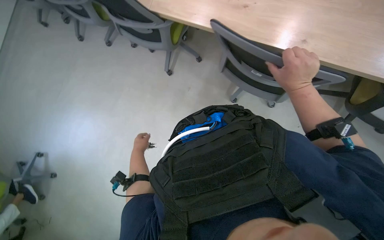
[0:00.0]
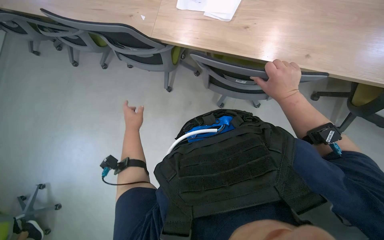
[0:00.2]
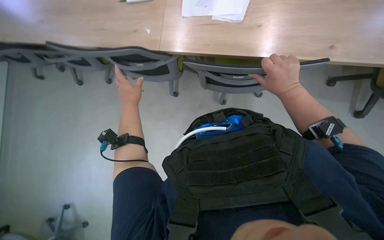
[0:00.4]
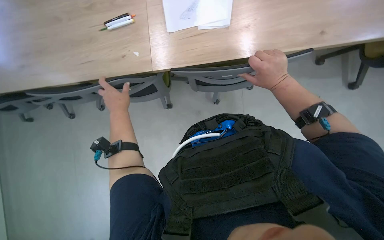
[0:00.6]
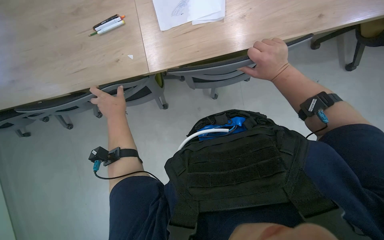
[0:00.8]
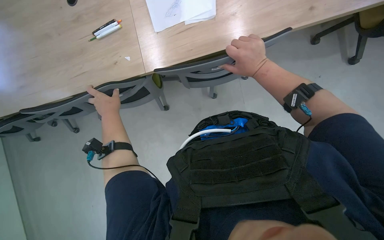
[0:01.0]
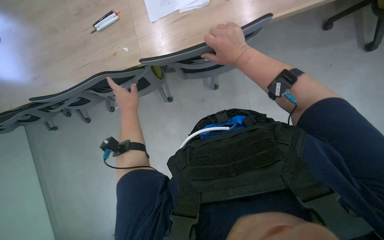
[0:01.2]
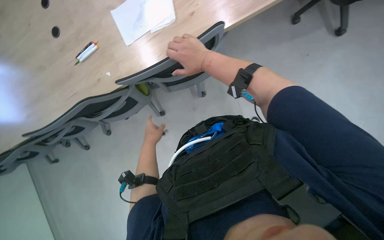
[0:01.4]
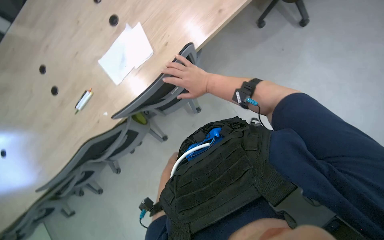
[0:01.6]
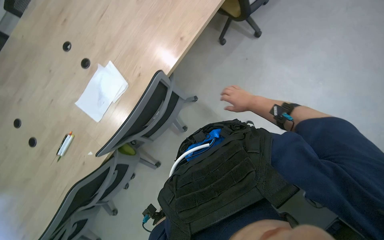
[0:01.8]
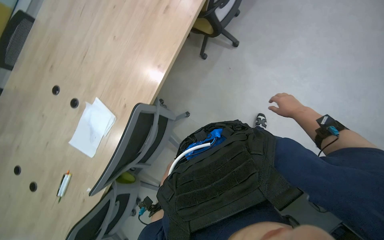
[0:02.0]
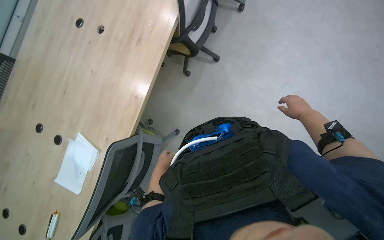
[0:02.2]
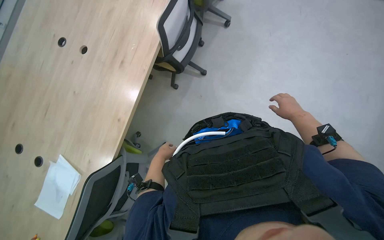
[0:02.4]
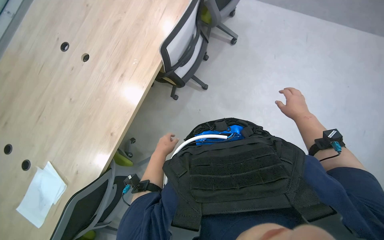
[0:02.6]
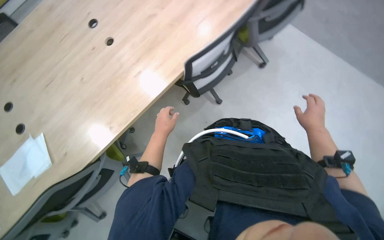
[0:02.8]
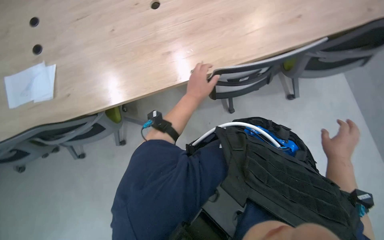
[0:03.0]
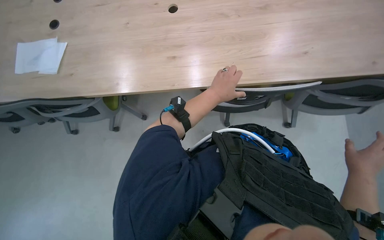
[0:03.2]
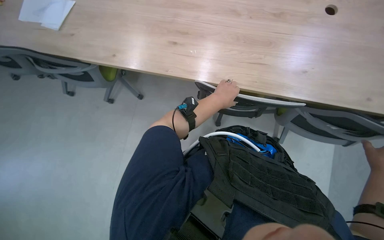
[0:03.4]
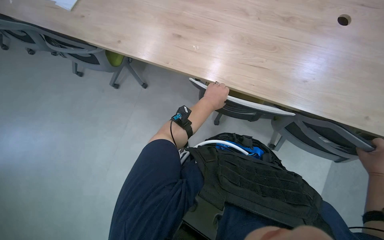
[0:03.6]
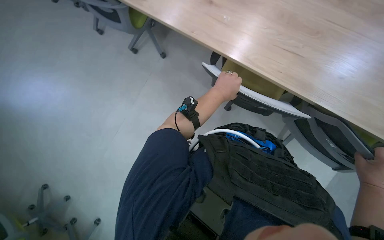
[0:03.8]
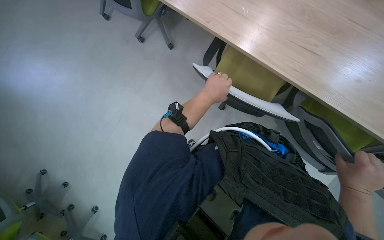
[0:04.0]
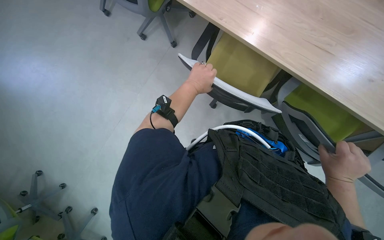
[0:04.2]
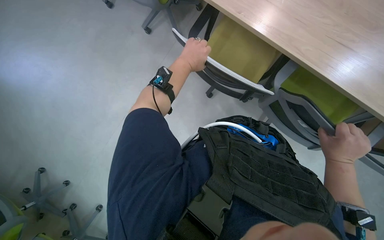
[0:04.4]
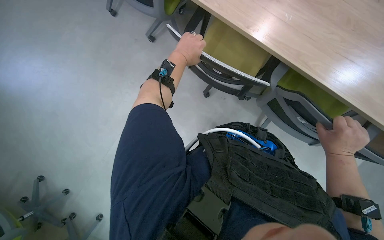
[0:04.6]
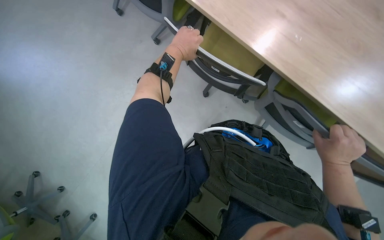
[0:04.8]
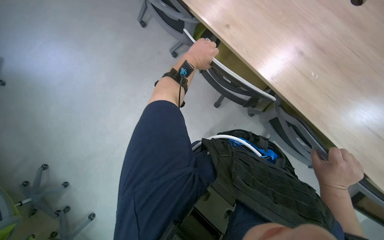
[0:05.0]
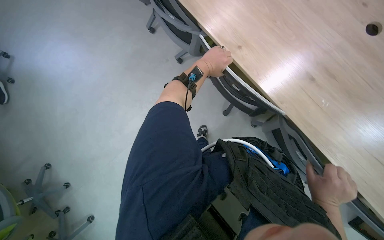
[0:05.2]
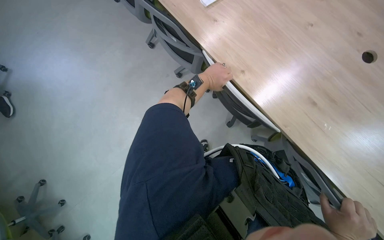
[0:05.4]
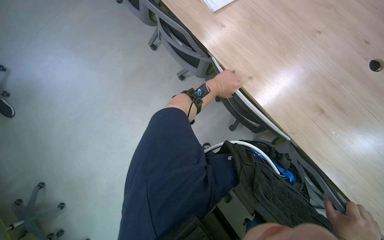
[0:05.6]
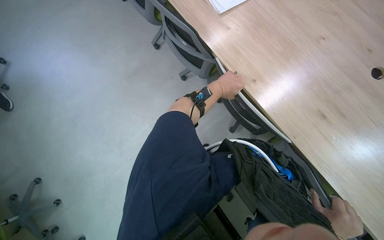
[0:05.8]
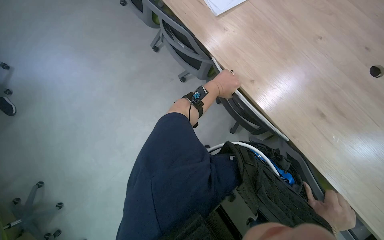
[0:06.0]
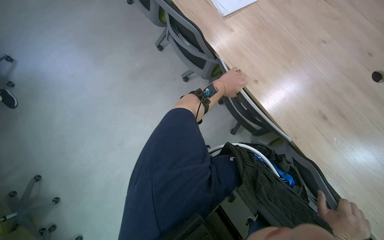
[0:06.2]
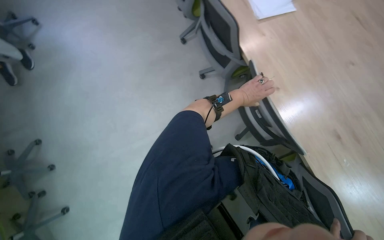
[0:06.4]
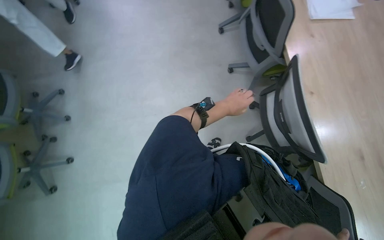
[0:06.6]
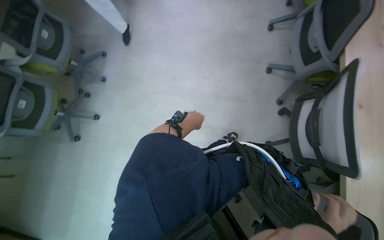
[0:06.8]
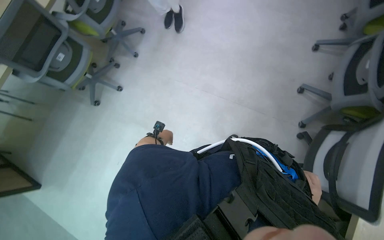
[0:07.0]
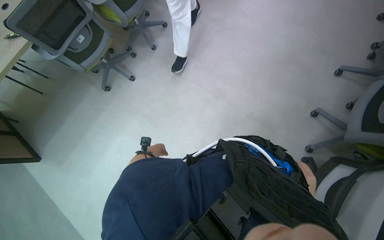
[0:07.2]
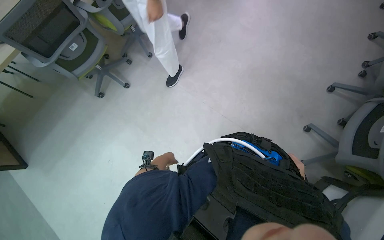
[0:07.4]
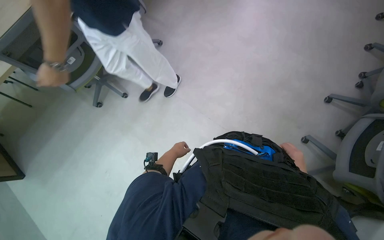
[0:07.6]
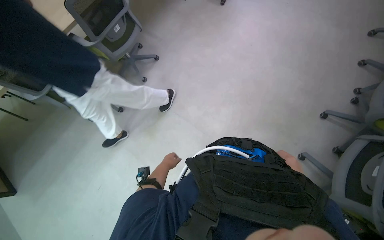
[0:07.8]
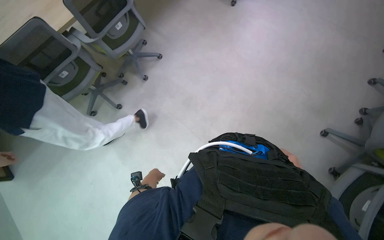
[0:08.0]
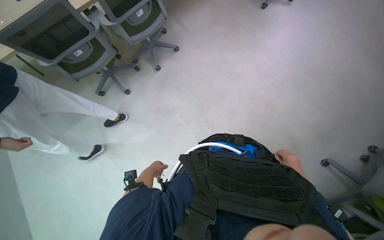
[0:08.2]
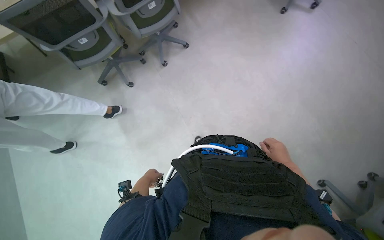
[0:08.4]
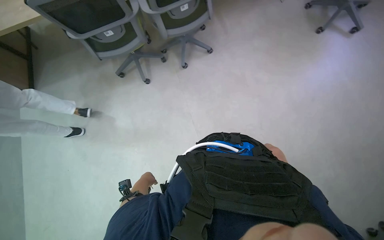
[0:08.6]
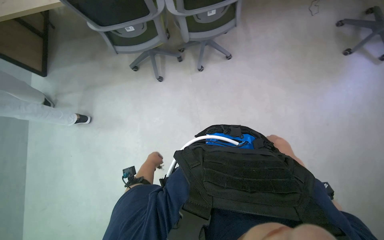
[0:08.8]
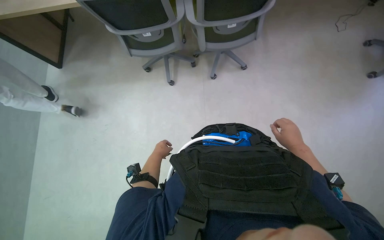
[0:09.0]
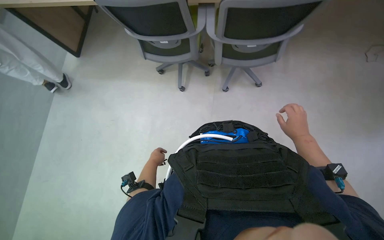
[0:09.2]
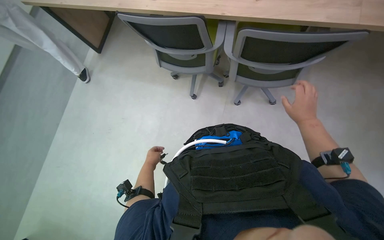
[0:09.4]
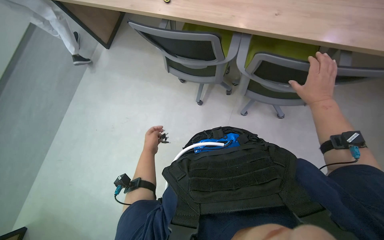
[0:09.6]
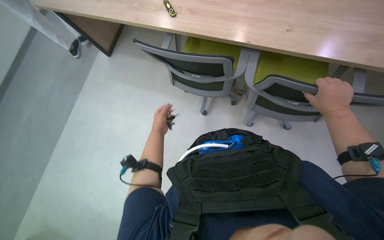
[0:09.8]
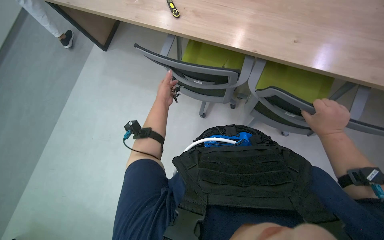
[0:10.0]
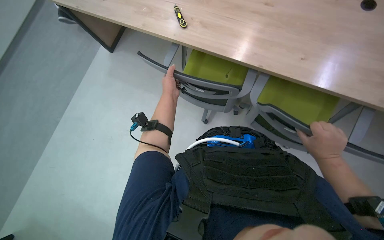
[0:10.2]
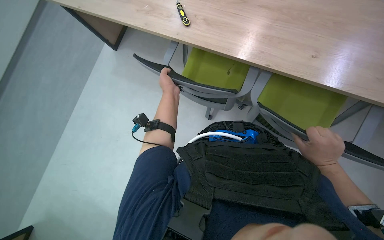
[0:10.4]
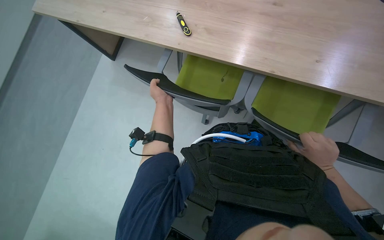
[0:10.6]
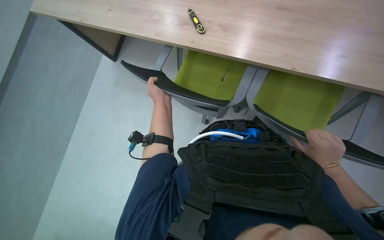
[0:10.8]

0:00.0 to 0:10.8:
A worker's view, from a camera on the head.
Job: organizing items.
The whole recording: Moving chairs from table. The worker moves chairs away from the table to clear the area.
0:00.0 to 0:01.6: The scene turns approximately 50 degrees counterclockwise in the picture.
0:01.6 to 0:03.0: The wearer's head swings roughly 25 degrees to the right. The camera pitches upward, by about 35 degrees.
0:03.0 to 0:04.6: The camera pitches downward, by roughly 15 degrees. Everything in view rotates roughly 45 degrees clockwise.
0:04.6 to 0:06.2: The view tips upward by roughly 15 degrees.
0:06.2 to 0:07.8: The head turns to the left by approximately 60 degrees.
0:07.8 to 0:09.2: The wearer moves about 50 cm. The wearer looks about 55 degrees further to the left.
0:09.2 to 0:10.8: The right hand travels nearer to the camera by about 10 cm, while the left hand heads up the picture and nearer to the camera, covering approximately 25 cm.

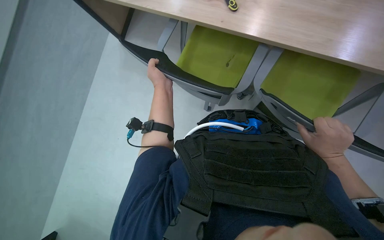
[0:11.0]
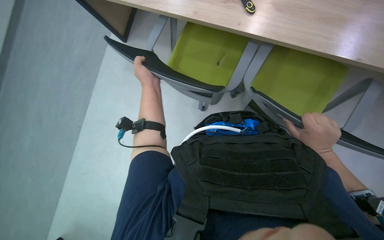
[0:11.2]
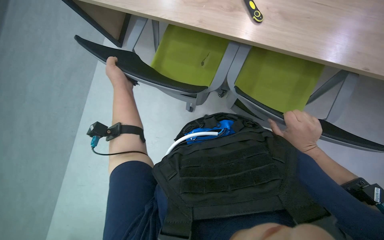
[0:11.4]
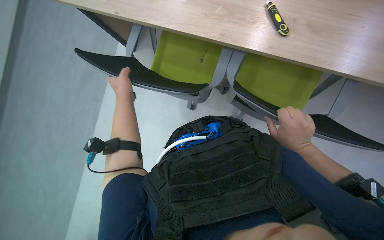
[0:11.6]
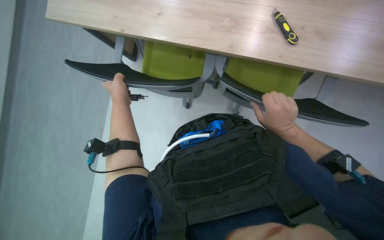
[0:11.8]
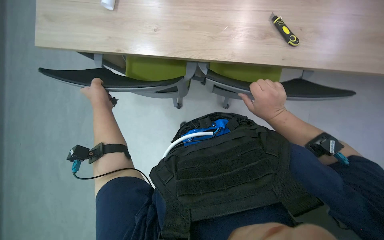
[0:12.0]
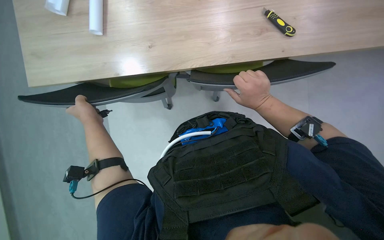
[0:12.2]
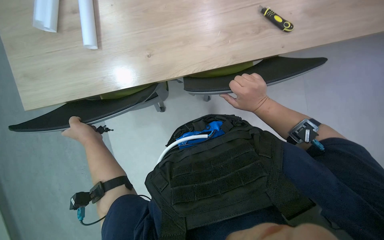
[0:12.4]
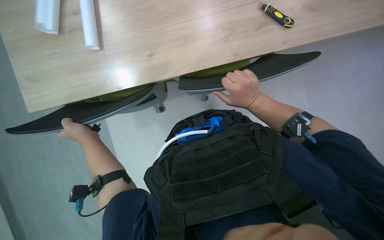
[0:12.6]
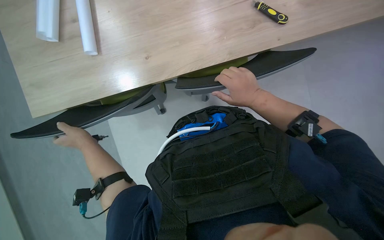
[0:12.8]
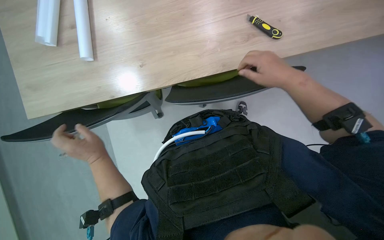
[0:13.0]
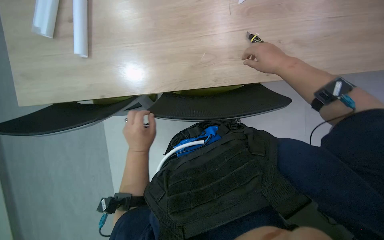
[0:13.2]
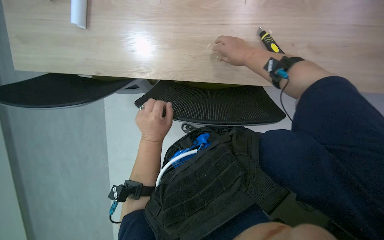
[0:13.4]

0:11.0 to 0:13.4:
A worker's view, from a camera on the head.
Job: organizing items.
The whole recording: Moving chairs from table. The worker moves chairs away from the table to clear the area.
0:11.0 to 0:12.2: The right hand goes approximately 10 cm up the picture.
0:12.2 to 0:13.4: The left hand shifts some 25 cm to the right; the right hand travels up the picture by some 20 cm.

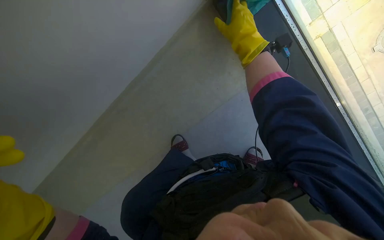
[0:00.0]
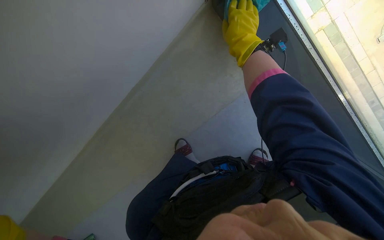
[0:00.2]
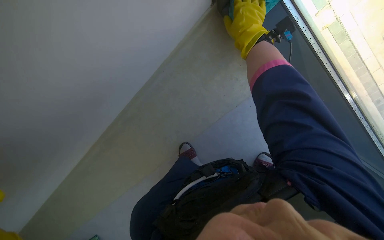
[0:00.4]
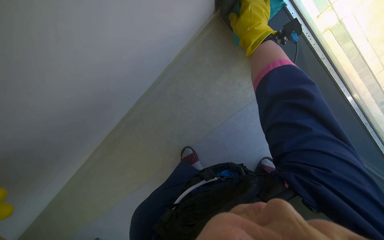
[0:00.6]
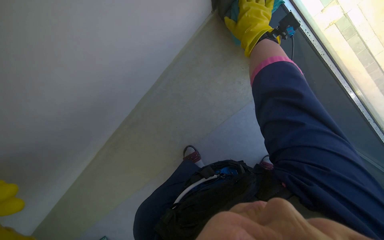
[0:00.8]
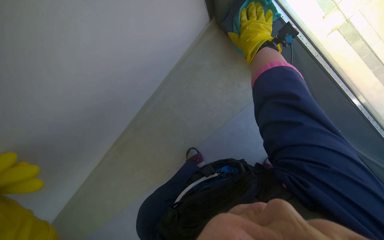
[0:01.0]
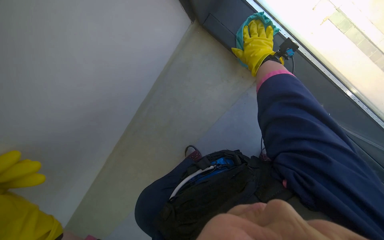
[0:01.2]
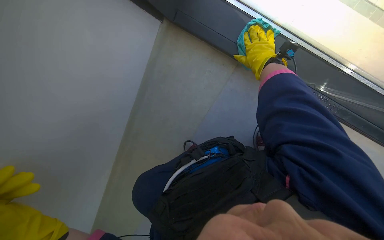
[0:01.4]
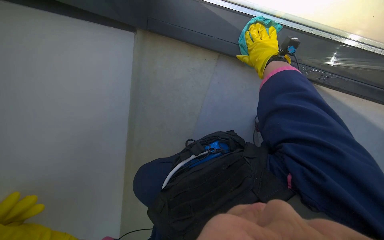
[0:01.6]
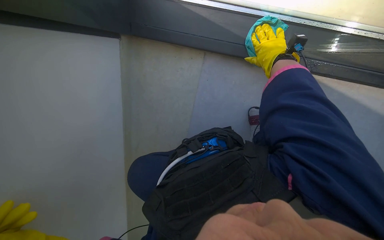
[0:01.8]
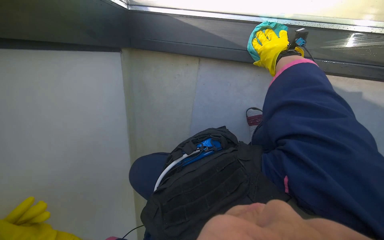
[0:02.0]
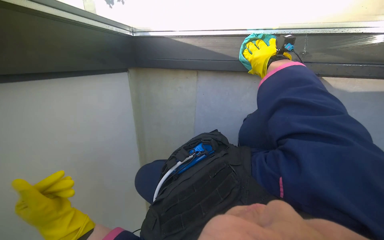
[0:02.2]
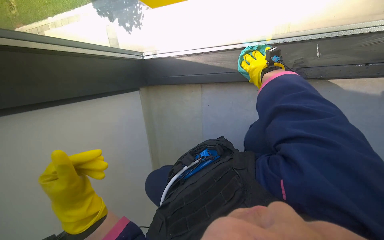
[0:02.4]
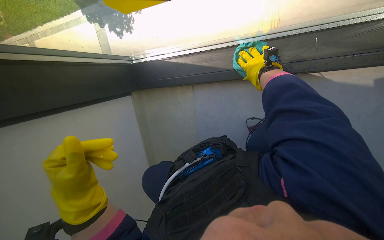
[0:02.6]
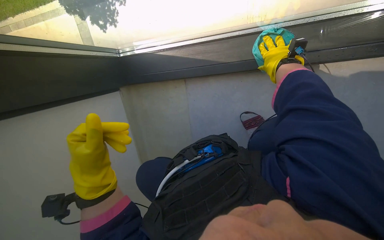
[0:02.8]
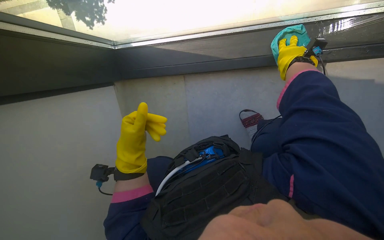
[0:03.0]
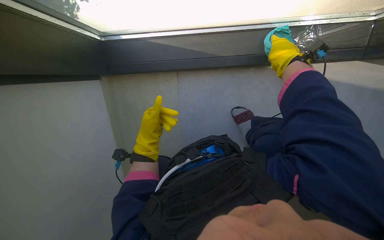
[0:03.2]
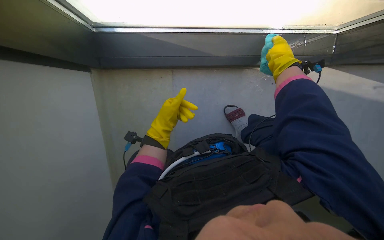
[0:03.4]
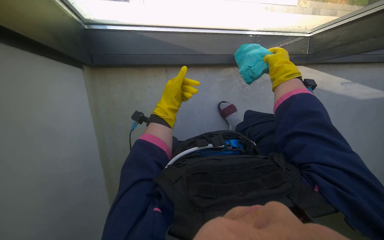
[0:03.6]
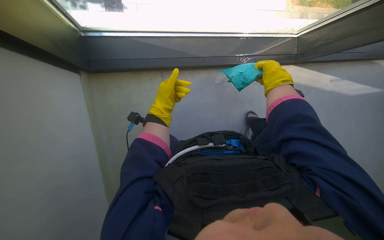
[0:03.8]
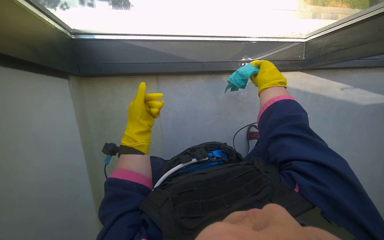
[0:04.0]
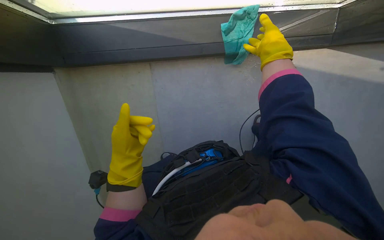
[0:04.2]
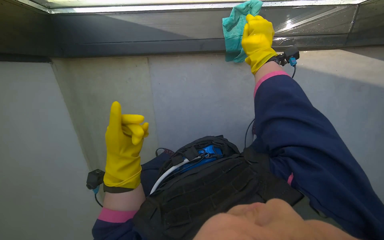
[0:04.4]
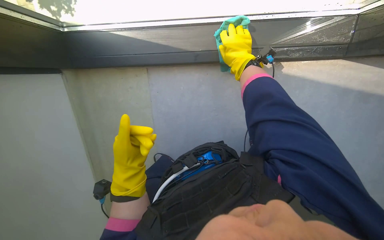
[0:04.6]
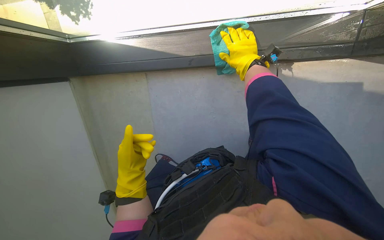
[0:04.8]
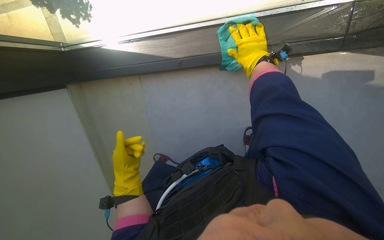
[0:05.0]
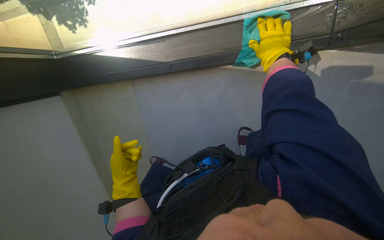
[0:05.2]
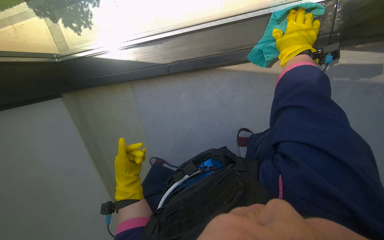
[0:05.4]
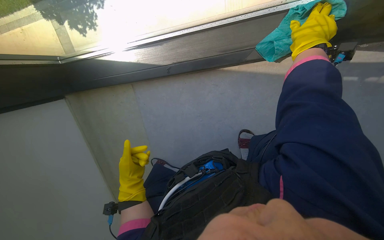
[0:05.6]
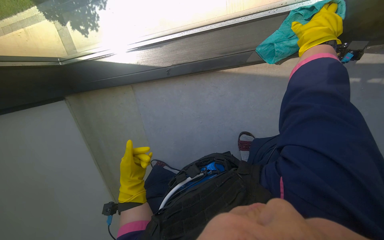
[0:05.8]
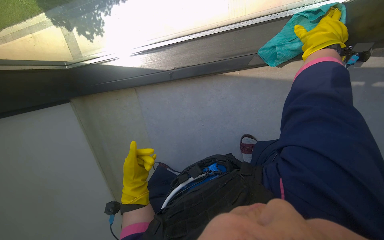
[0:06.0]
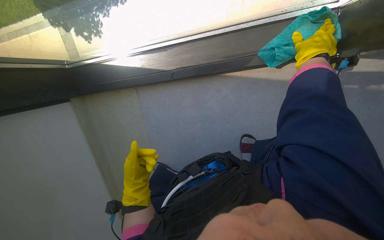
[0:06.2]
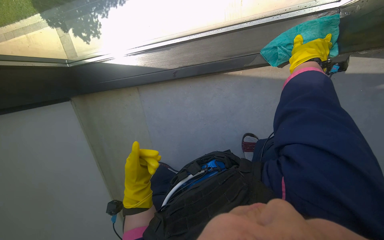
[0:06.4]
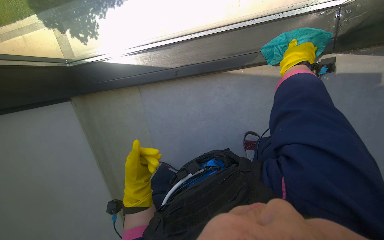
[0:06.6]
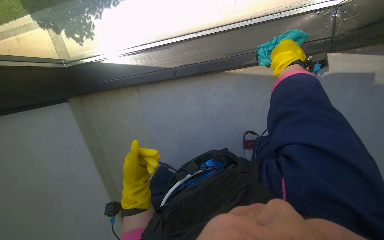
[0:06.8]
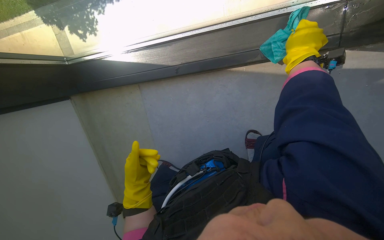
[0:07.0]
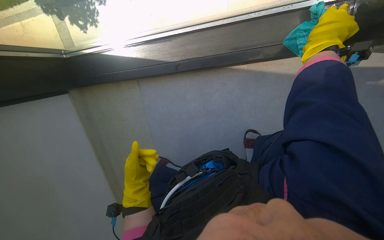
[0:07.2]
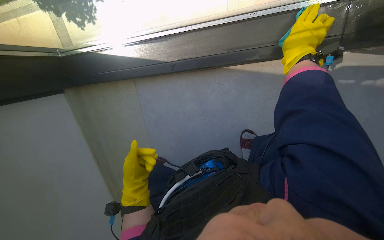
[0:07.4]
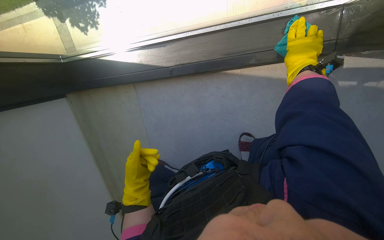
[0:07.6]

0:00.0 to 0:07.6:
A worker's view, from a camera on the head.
Job: cleaning windows.
The whole recording: Cleaning window. The worker cleans the window using a cloth and a squeegee.
0:01.6 to 0:03.0: The right hand heads to the right, covering about 20 cm.
